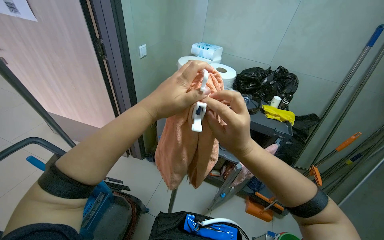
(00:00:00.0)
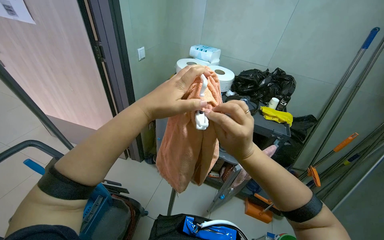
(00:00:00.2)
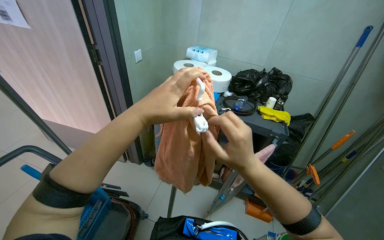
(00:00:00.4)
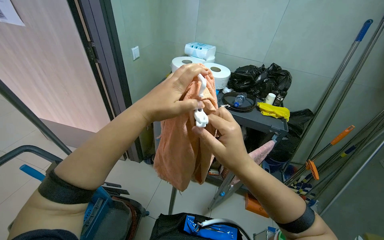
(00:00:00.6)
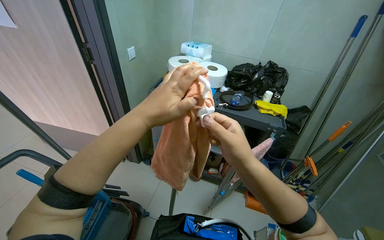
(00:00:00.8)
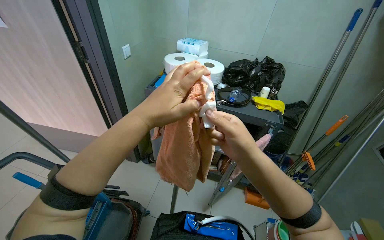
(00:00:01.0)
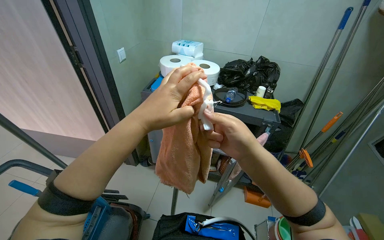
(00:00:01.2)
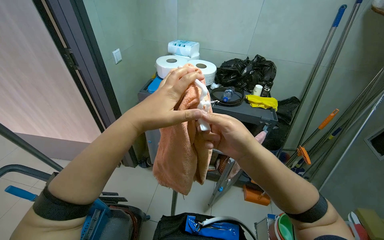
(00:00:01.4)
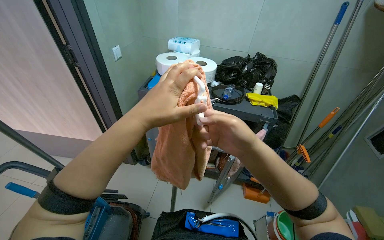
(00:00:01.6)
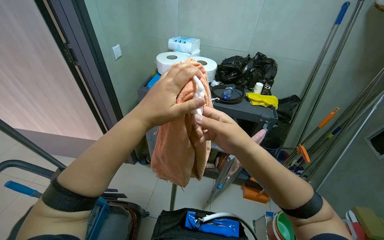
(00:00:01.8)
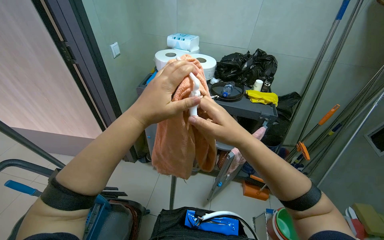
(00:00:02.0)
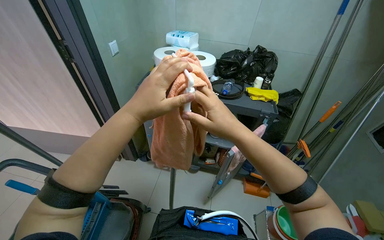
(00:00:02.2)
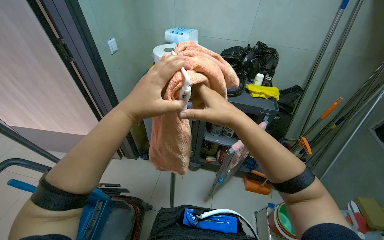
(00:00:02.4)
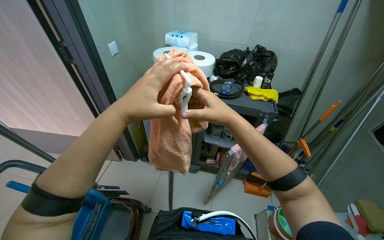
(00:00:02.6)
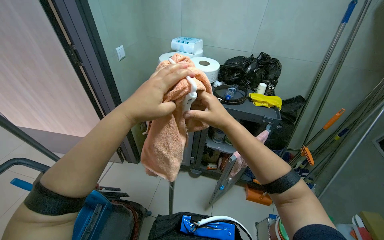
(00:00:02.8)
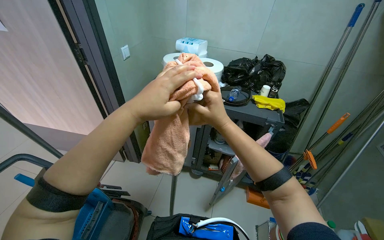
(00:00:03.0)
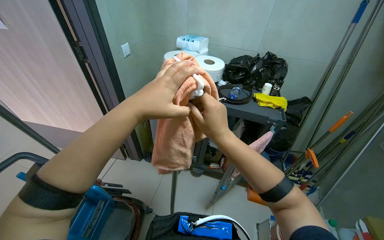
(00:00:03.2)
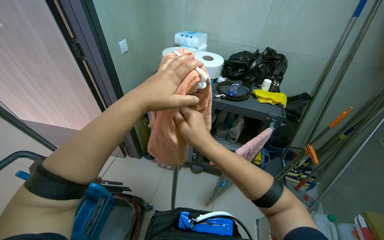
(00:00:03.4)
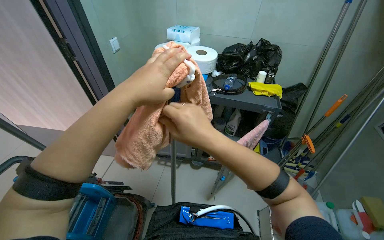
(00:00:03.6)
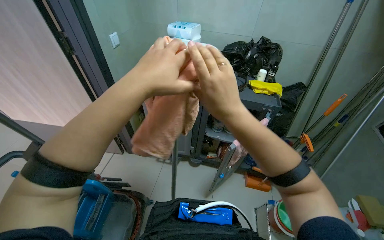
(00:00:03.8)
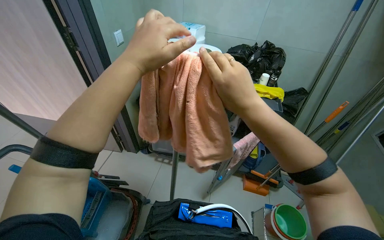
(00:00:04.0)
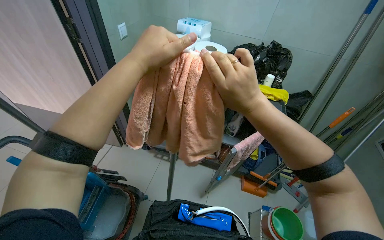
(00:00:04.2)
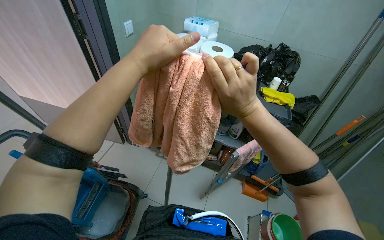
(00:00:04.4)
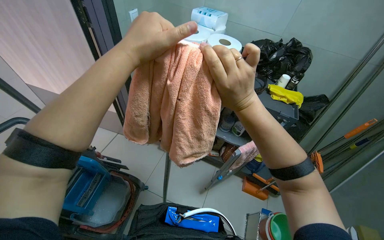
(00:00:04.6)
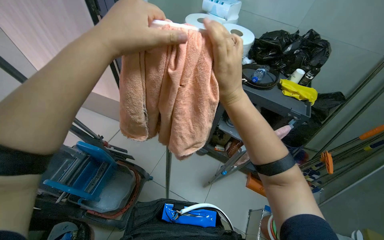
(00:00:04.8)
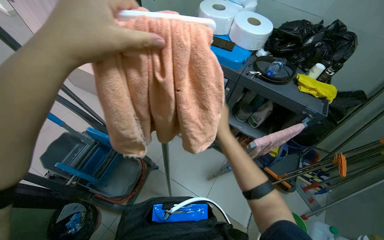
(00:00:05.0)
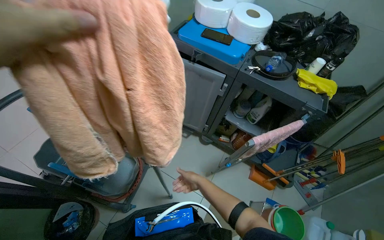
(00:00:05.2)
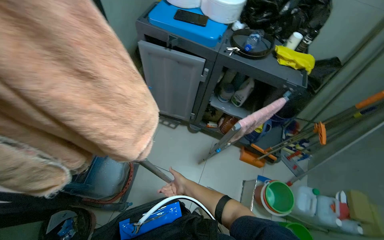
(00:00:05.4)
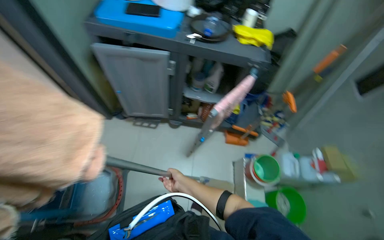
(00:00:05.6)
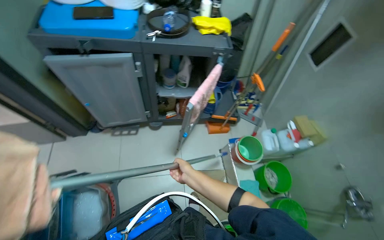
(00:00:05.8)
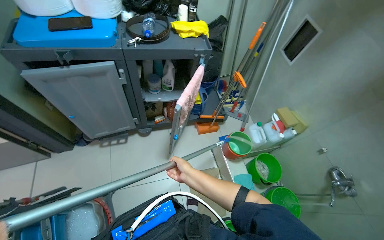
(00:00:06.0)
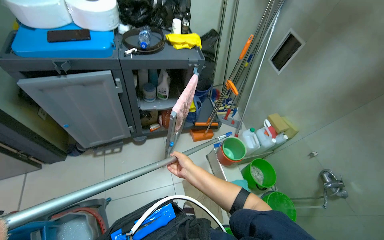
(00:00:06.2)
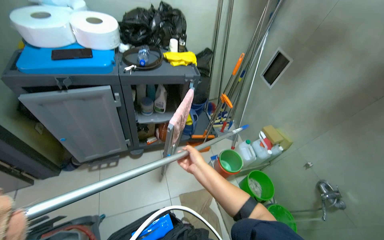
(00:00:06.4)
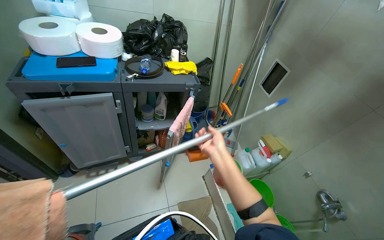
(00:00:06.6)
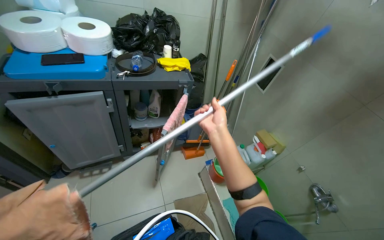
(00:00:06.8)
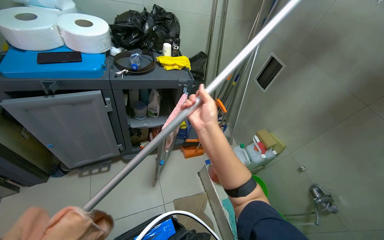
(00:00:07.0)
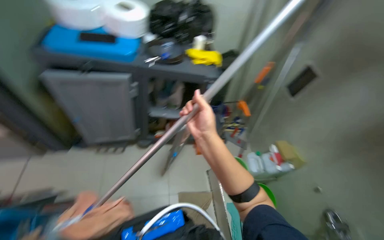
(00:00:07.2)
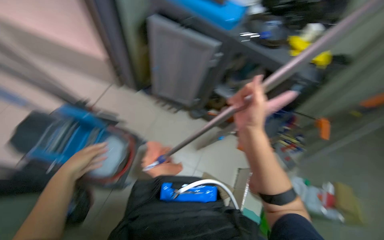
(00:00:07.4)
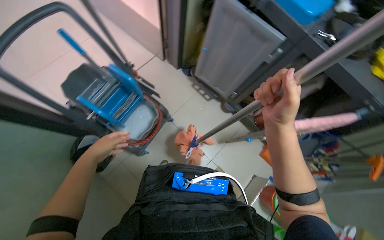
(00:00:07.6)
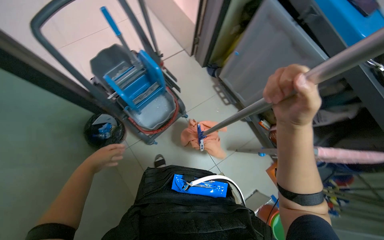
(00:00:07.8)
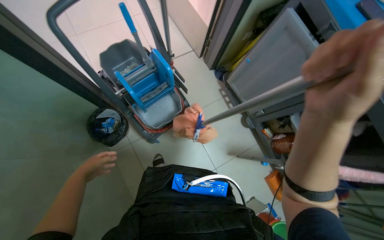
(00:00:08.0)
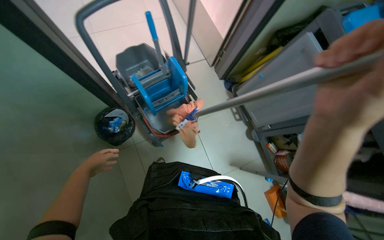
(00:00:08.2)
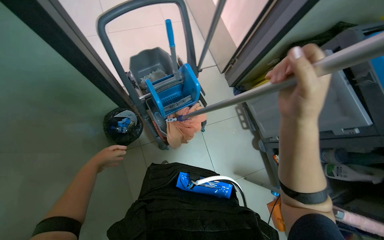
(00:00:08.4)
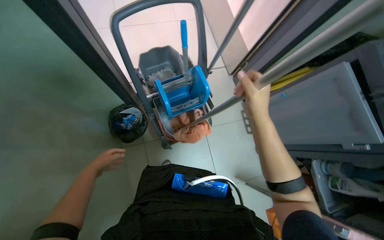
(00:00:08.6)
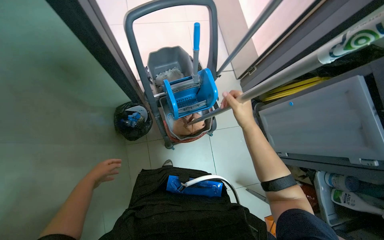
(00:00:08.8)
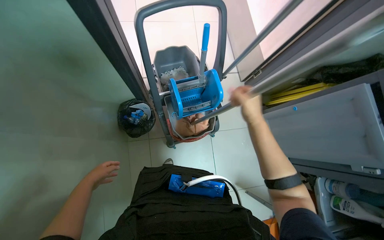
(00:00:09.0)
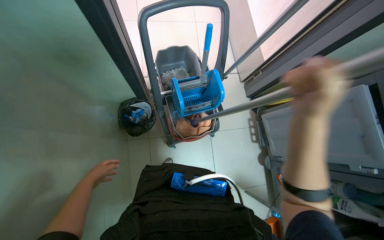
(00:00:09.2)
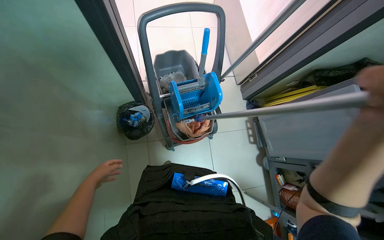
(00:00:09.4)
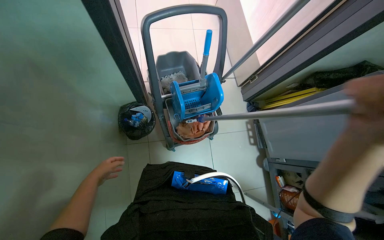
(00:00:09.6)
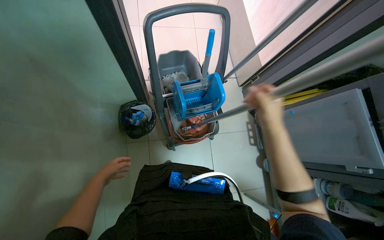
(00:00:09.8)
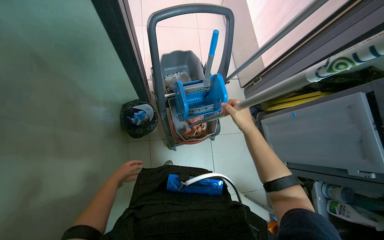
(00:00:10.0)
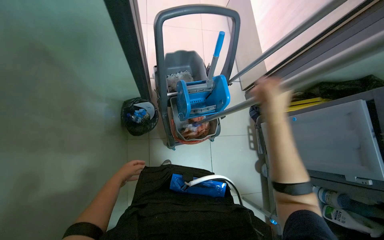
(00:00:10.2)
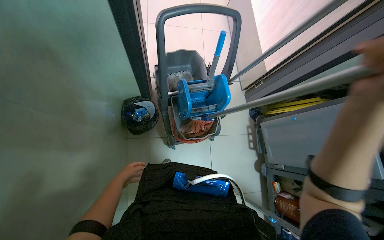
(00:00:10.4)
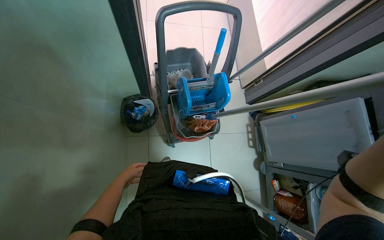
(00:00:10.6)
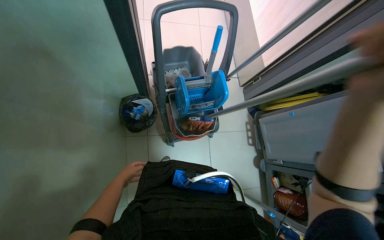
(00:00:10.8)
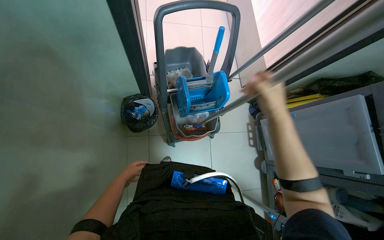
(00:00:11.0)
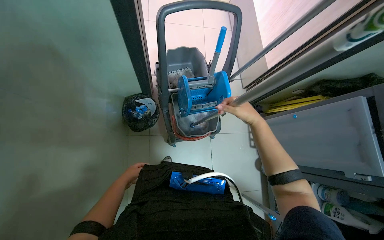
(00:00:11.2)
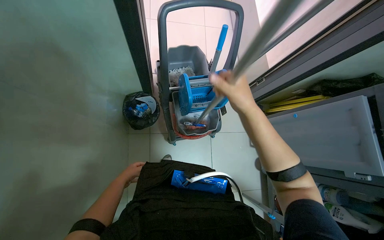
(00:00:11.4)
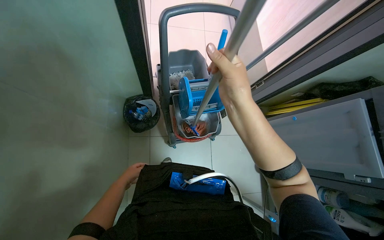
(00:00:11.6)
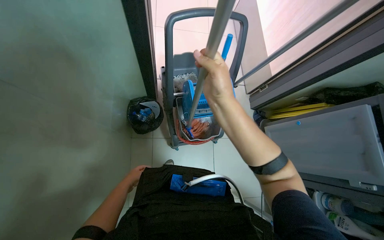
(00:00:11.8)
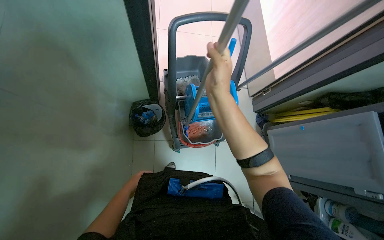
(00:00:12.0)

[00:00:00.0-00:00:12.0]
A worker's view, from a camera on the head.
Job: preparing cleaning supplies.
The whole recording: Assembling mop with cloth. The worker attaches a cleaning cloth to a mop handle and begins securing it with a clip.
00:00:00.0 to 00:00:01.6: The hands stay close to where they were, moving slightly.
00:00:04.4 to 00:00:06.0: The head turns to the right by approximately 35 degrees. The camera pitches downward, by about 15 degrees.
00:00:06.0 to 00:00:07.6: The head turns to the left by some 60 degrees.
00:00:07.6 to 00:00:09.0: Everything in view rotates some 40 degrees clockwise.
00:00:09.0 to 00:00:10.4: The right hand swings nearer and farther, roughly 25 cm each way, with 2 reversals.

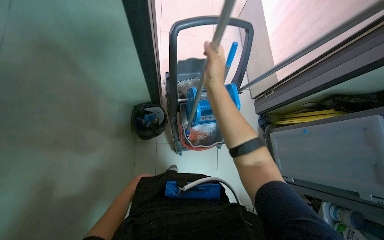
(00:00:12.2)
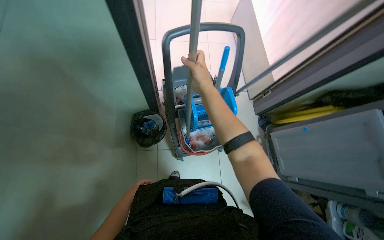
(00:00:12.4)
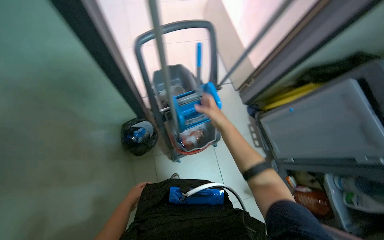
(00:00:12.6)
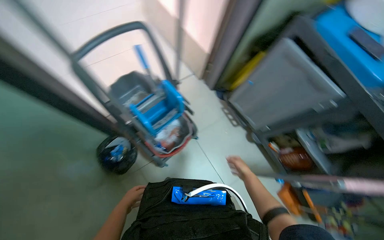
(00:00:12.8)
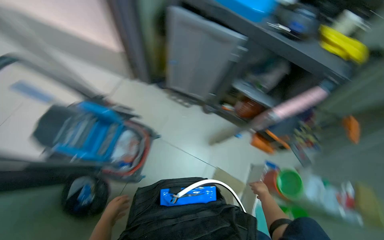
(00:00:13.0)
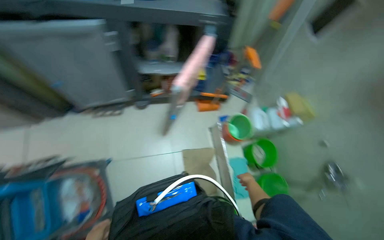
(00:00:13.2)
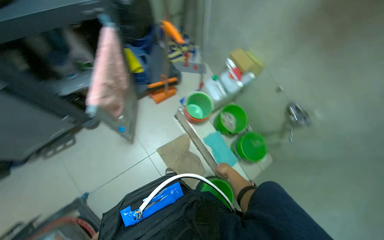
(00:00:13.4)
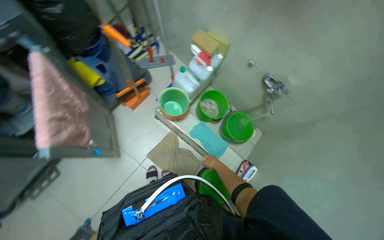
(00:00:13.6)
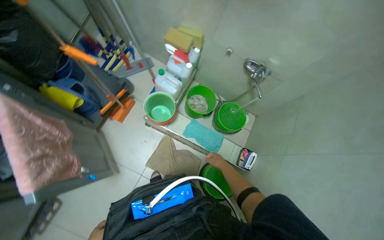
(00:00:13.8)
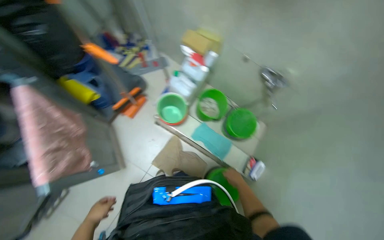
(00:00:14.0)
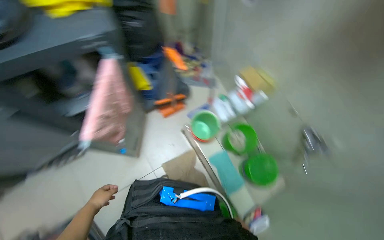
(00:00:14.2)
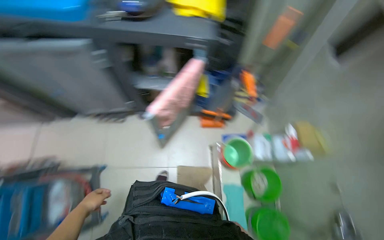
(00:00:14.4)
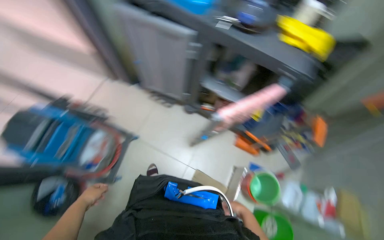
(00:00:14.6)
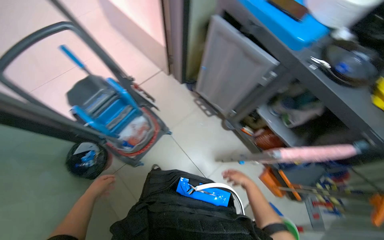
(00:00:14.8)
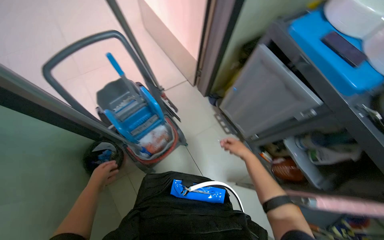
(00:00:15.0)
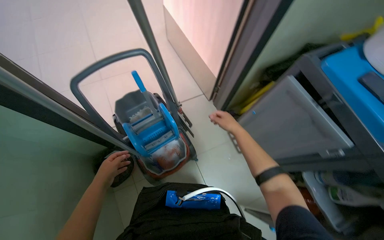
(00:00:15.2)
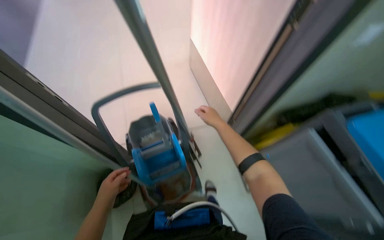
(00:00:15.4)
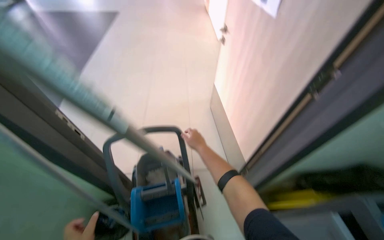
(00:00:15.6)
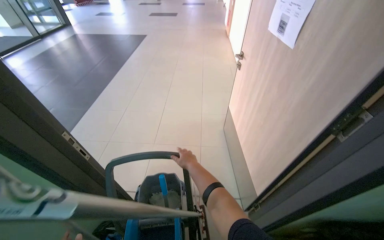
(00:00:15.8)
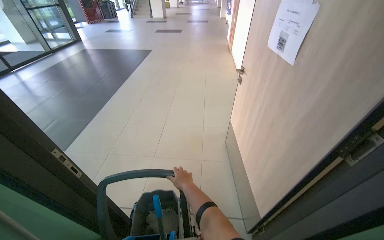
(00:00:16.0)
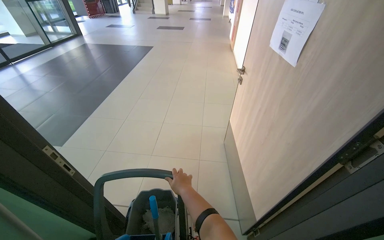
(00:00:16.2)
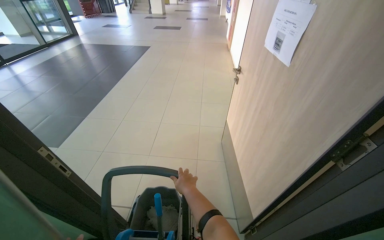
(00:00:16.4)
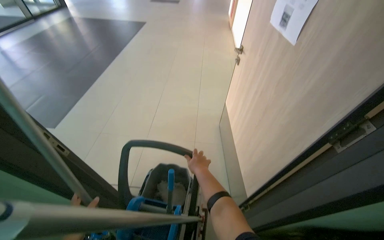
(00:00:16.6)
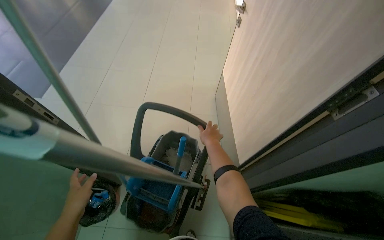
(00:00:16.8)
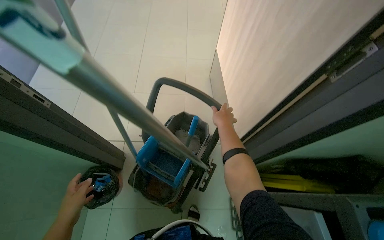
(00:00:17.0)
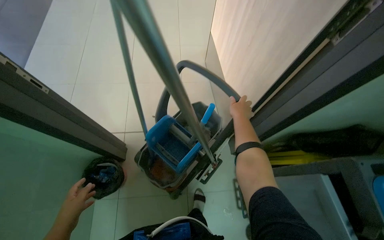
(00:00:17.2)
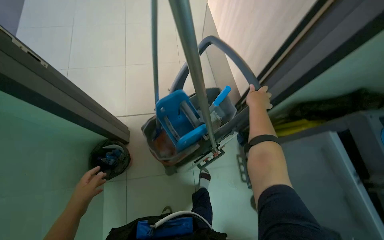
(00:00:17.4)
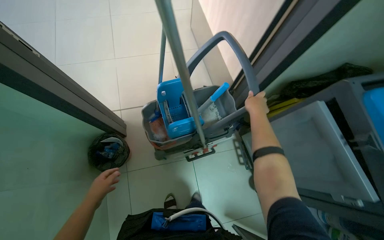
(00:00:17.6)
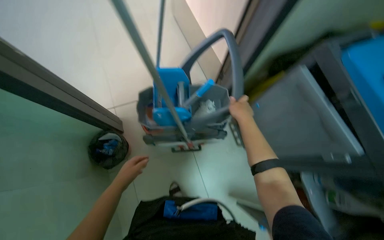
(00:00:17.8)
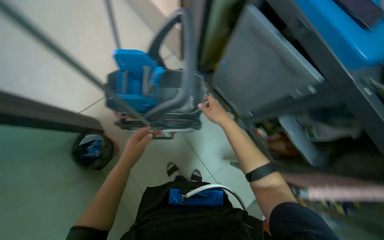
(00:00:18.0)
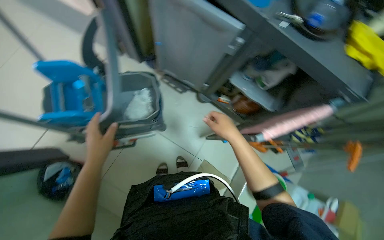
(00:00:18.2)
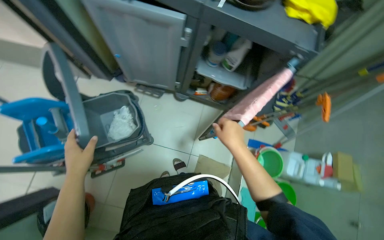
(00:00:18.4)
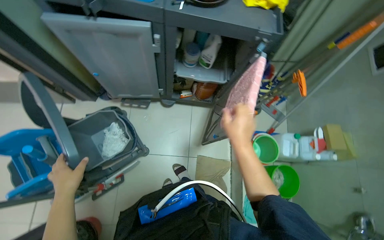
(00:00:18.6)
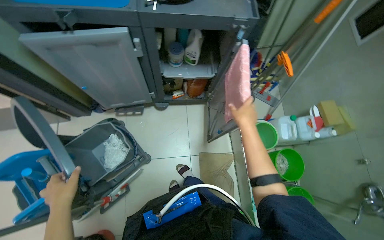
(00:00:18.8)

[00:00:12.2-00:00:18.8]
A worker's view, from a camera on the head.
Job: preparing cleaning supplies.
The whole recording: Assembling mop with cloth. The worker attaches a cleaning cloth to a mop handle and begins securing it with a clip.
00:00:12.2 to 00:00:13.8: The wearer moves some 80 cm. The wearer's head swings roughly 150 degrees to the right. The view tips downward by approximately 25 degrees.
00:00:13.8 to 00:00:15.4: The head travels roughly 70 cm. The head rotates some 140 degrees to the left. The wearer looks roughly 30 degrees further upward.
00:00:17.2 to 00:00:18.8: The camera travels about 50 cm. The head turns to the right by some 90 degrees. The wearer looks approximately 15 degrees further downward.
